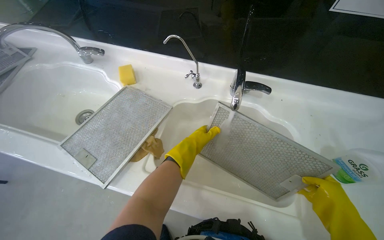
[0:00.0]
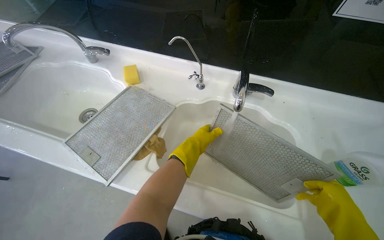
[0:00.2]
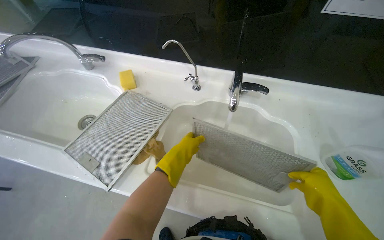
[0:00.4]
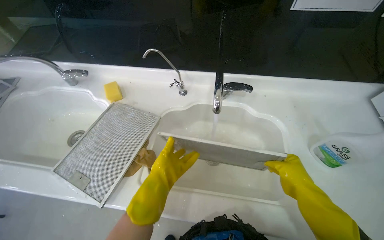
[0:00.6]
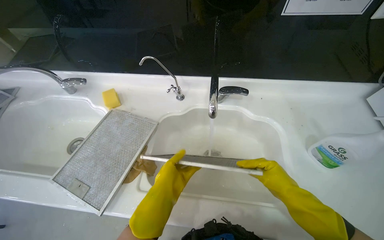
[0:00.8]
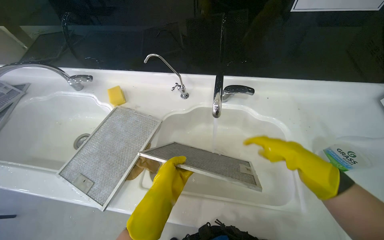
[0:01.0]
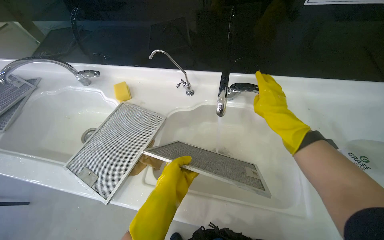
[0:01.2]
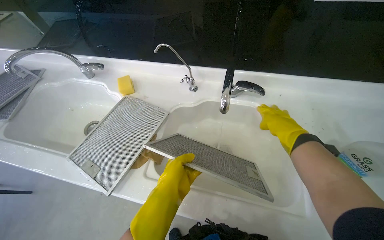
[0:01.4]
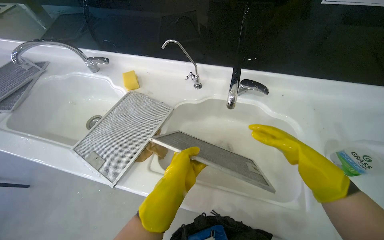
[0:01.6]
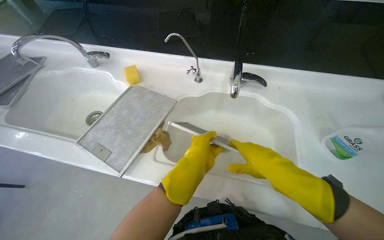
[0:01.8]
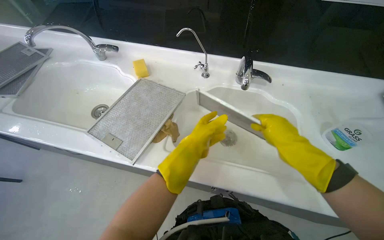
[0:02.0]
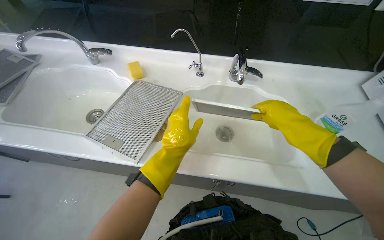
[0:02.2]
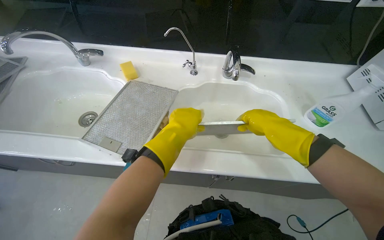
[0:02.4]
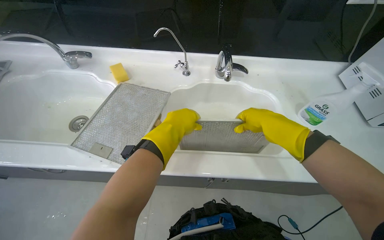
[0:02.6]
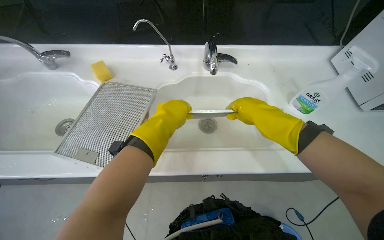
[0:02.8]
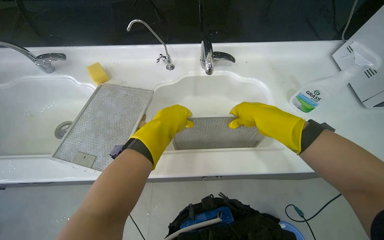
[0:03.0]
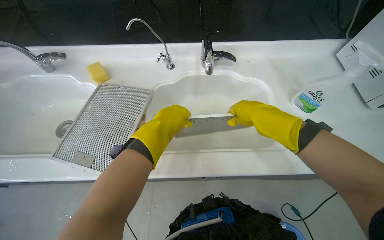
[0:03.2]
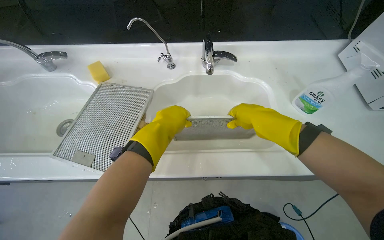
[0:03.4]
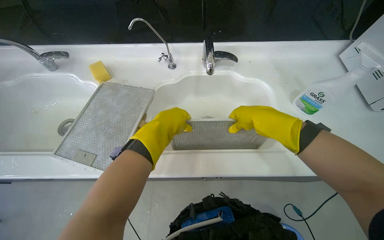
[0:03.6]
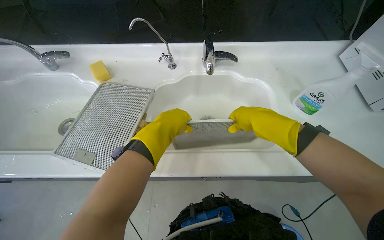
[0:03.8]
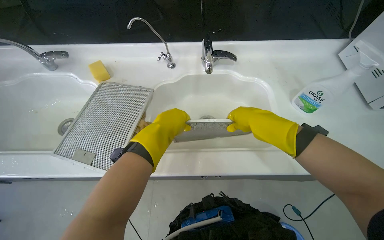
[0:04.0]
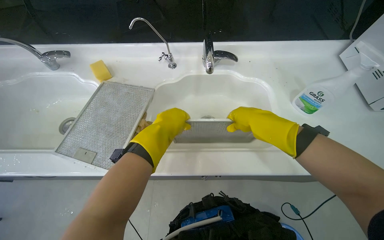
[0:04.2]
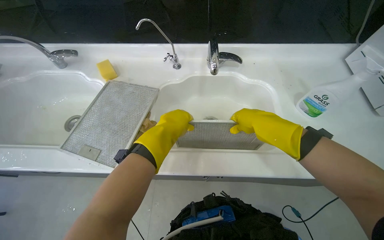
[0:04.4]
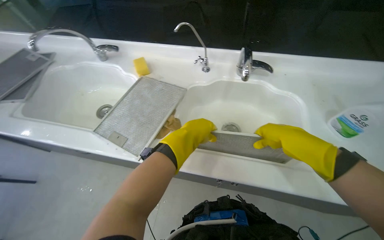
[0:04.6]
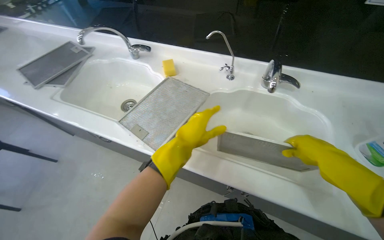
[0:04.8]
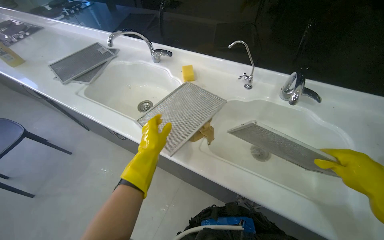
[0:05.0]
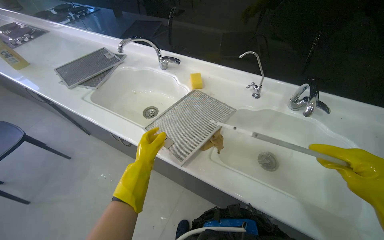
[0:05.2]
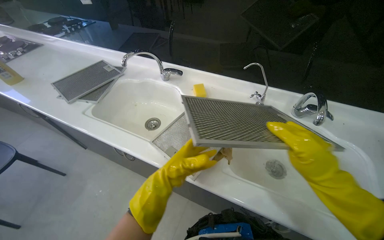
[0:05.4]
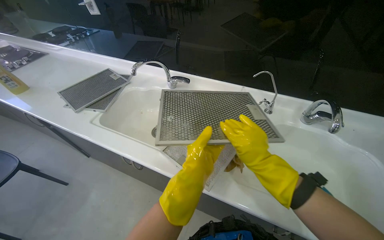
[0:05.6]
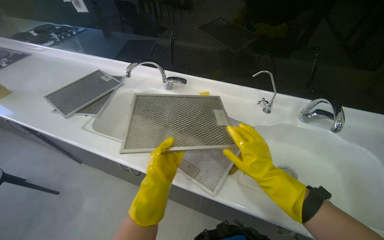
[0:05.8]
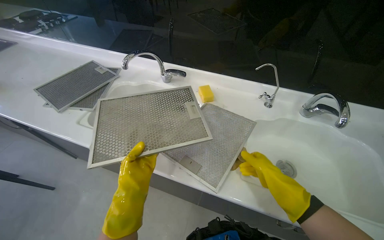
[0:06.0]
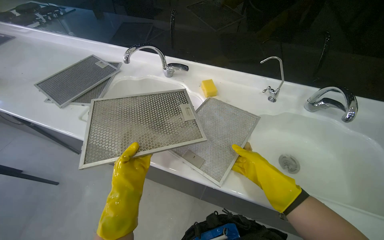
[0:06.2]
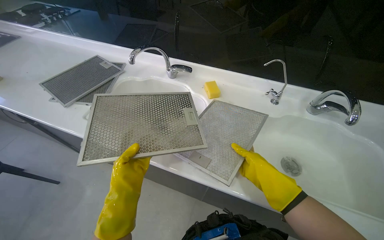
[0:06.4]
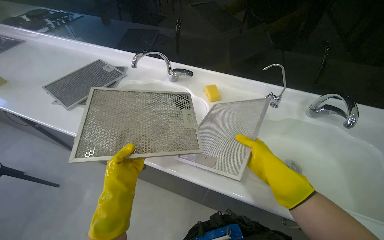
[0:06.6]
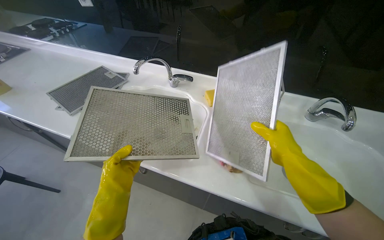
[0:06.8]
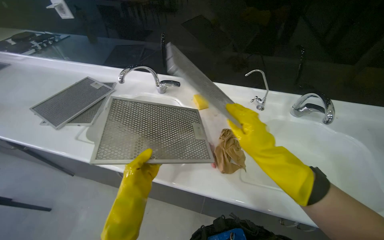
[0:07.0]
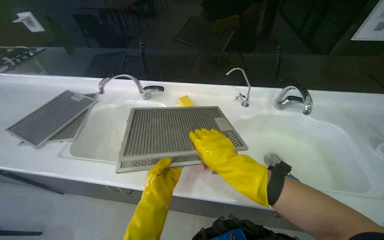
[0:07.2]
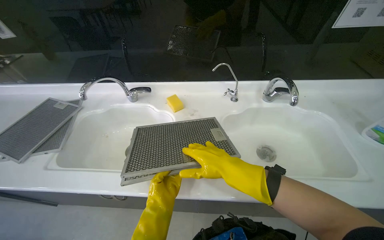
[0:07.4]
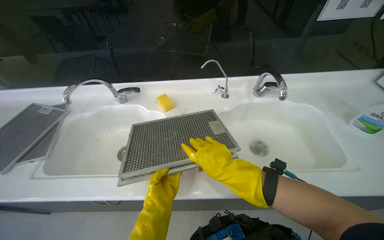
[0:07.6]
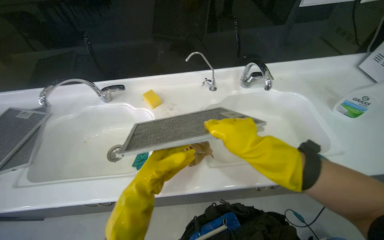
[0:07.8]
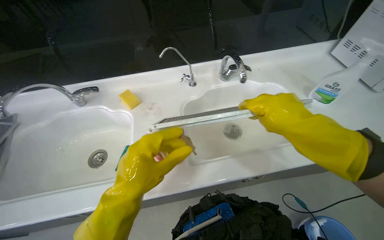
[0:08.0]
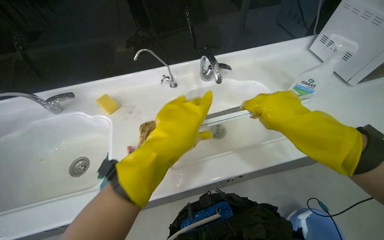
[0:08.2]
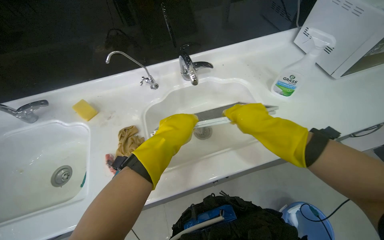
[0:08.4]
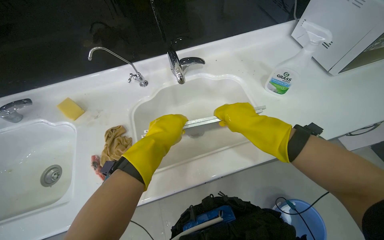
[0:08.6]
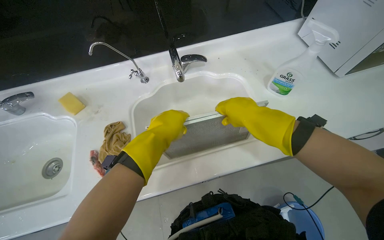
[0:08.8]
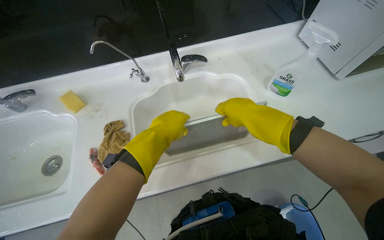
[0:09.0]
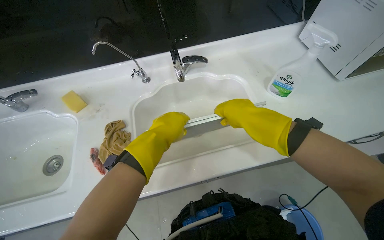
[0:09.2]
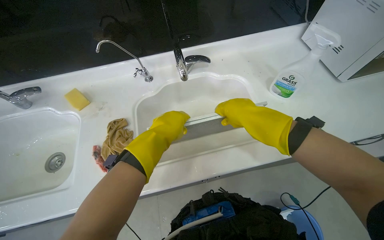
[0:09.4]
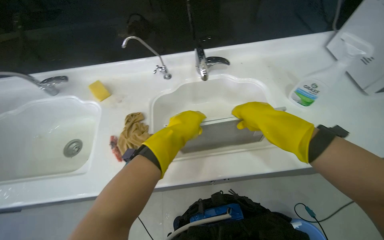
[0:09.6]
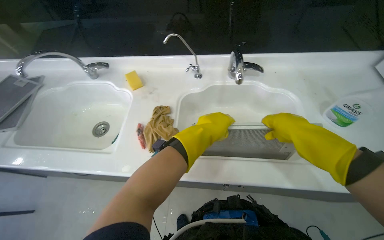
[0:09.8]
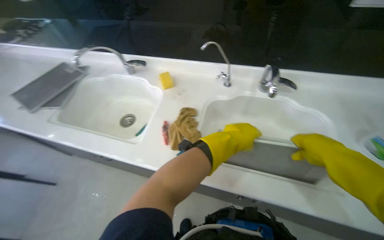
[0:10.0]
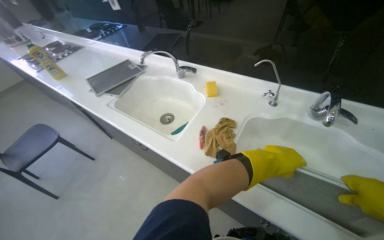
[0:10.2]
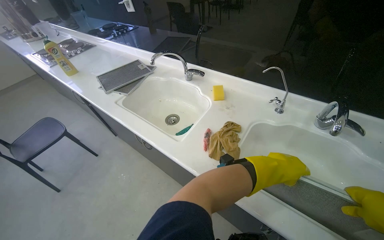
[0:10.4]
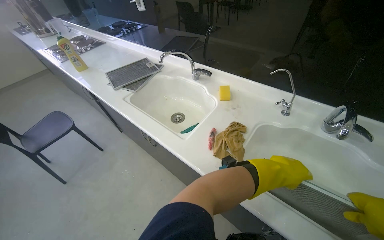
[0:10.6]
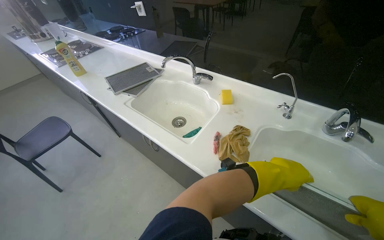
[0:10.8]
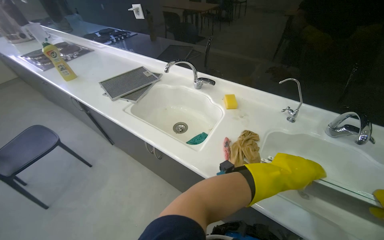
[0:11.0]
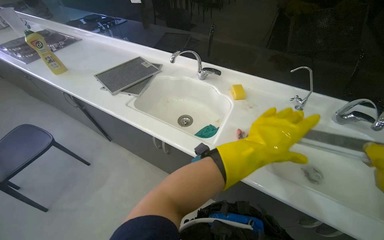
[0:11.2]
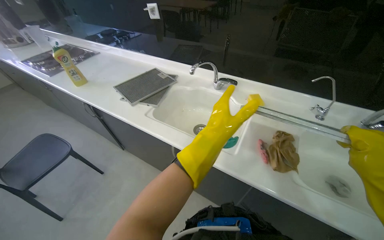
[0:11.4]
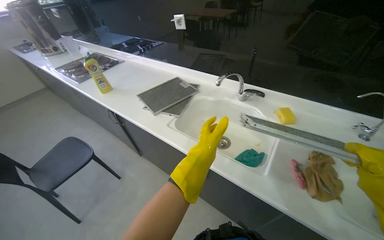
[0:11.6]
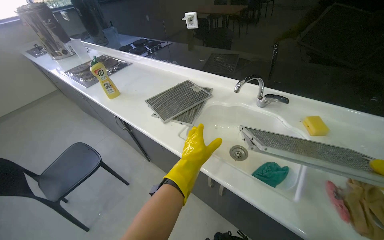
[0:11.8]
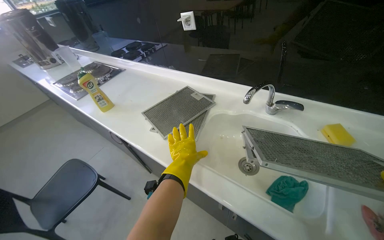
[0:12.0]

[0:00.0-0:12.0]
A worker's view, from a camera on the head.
Job: cleaning kitchen.
The whole recording: Cleaning range hood filters. The worker rinses and scrubs the range hood filters in the sink.
0:00.0 to 0:01.6: The left hand moves nearer to the camera, about 15 cm; the right hand is displaced up the picture and farther from the camera by roughly 15 cm.
0:01.6 to 0:03.0: The head turns to the right by roughly 15 degrees. The left hand travels up the picture by roughly 10 cm, while the right hand moves nearer to the camera and to the left, approximately 20 cm.
0:03.0 to 0:04.4: The hands work in one place, with small movements.
0:06.0 to 0:07.6: The right hand travels nearer to the camera and to the left by roughly 15 cm. Meanwhile the left hand heads farther from the camera, covering roughly 10 cm.
0:07.6 to 0:09.0: The left hand is displaced up the picture and to the right by roughly 50 cm. The right hand moves to the right and up the picture, approximately 40 cm.
0:09.0 to 0:10.4: The wearer looks roughly 50 degrees further to the left.
0:10.4 to 0:12.0: The head travels roughly 60 cm.

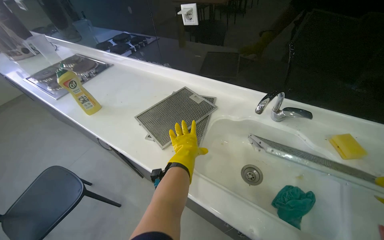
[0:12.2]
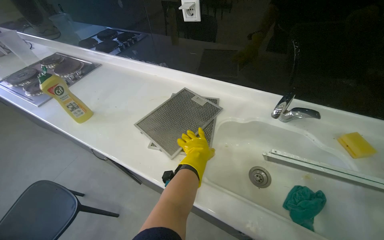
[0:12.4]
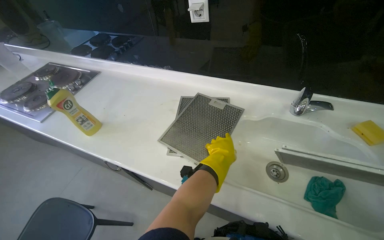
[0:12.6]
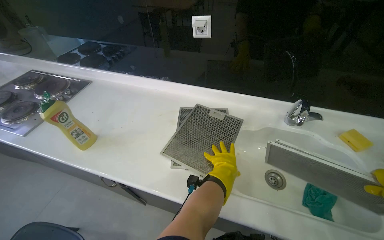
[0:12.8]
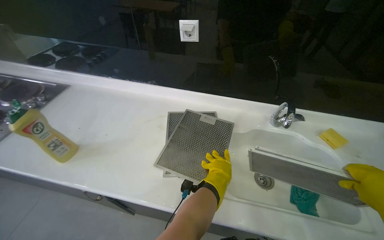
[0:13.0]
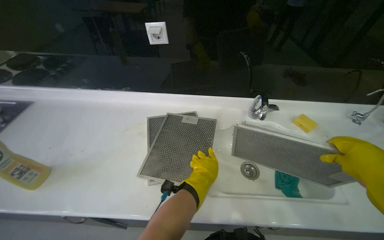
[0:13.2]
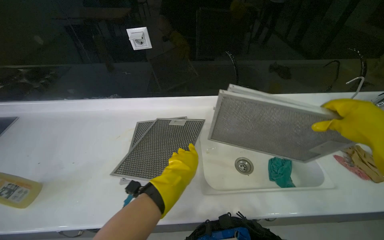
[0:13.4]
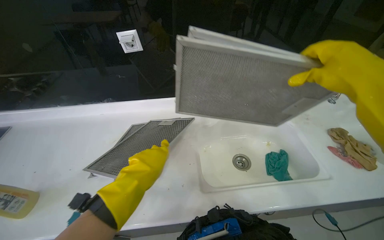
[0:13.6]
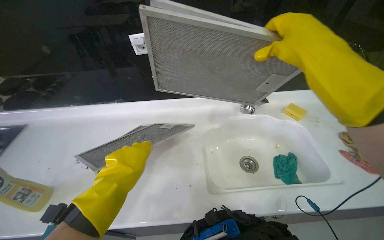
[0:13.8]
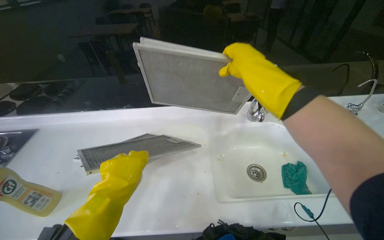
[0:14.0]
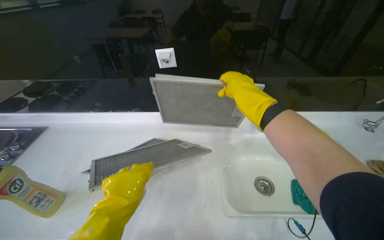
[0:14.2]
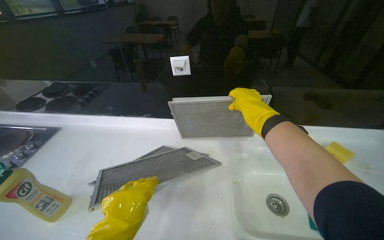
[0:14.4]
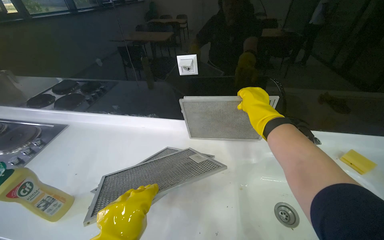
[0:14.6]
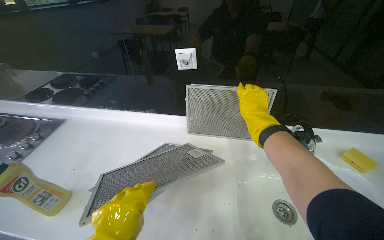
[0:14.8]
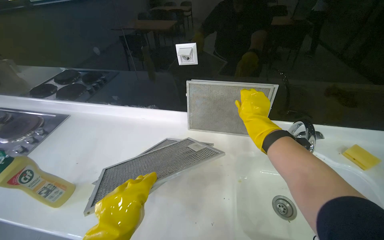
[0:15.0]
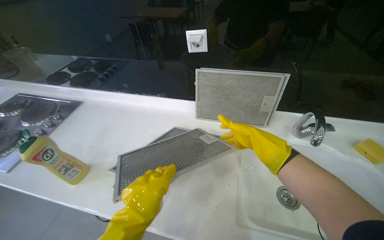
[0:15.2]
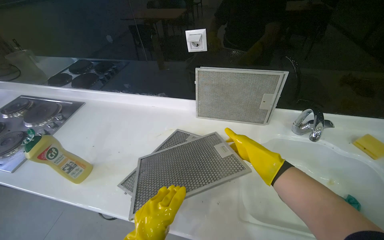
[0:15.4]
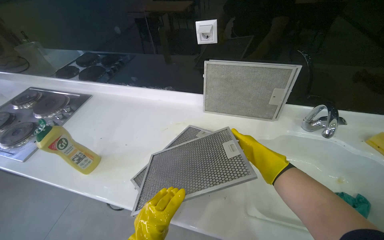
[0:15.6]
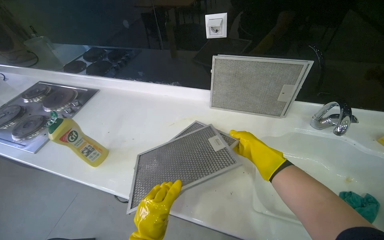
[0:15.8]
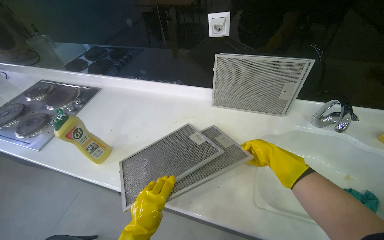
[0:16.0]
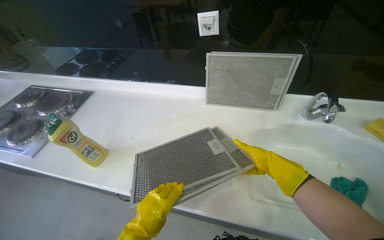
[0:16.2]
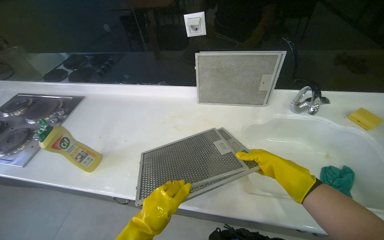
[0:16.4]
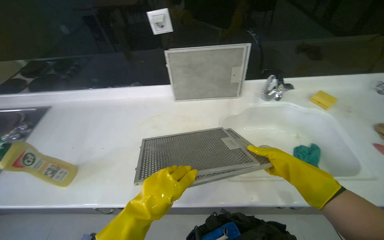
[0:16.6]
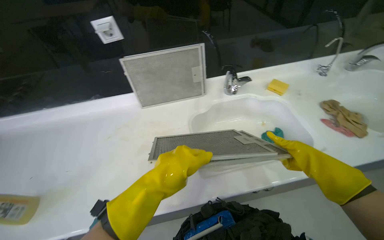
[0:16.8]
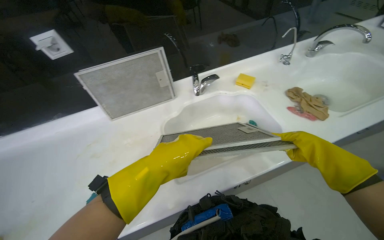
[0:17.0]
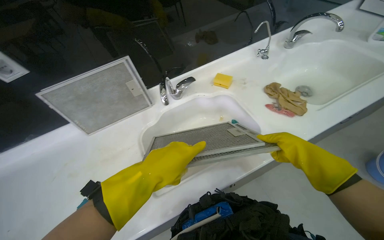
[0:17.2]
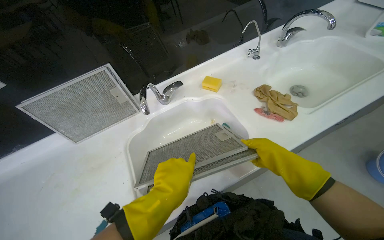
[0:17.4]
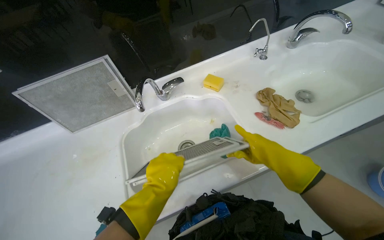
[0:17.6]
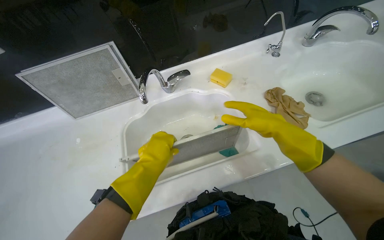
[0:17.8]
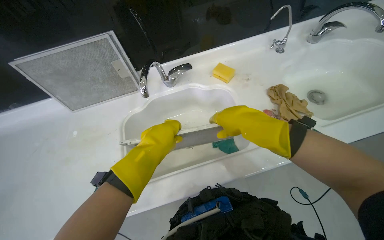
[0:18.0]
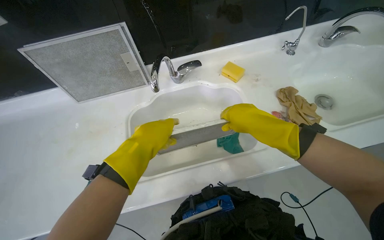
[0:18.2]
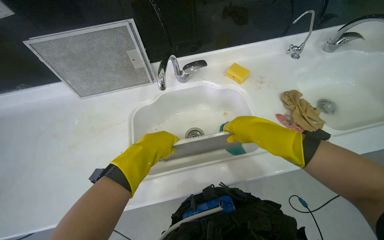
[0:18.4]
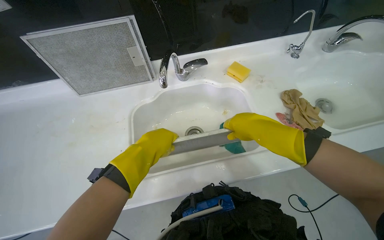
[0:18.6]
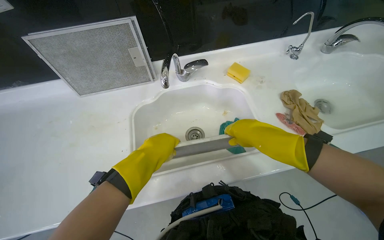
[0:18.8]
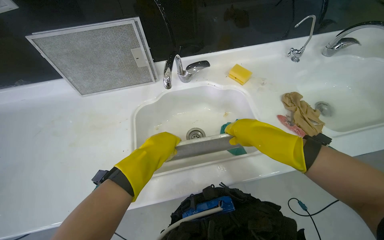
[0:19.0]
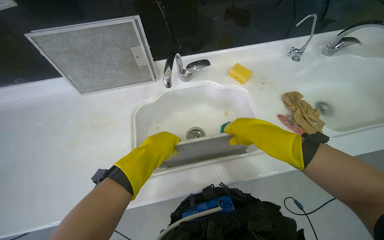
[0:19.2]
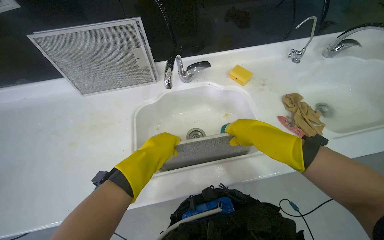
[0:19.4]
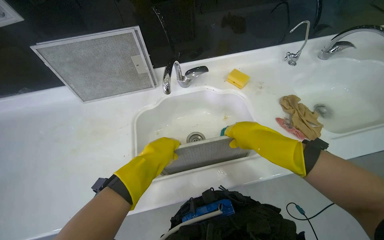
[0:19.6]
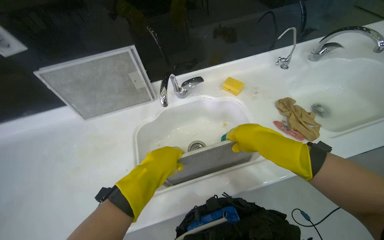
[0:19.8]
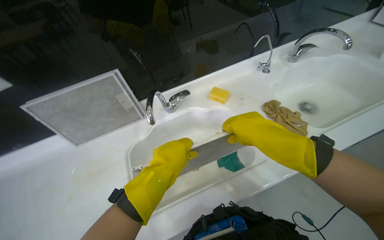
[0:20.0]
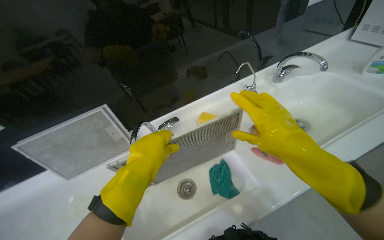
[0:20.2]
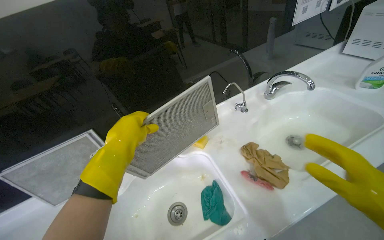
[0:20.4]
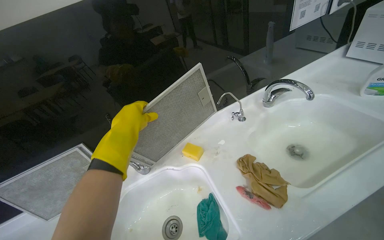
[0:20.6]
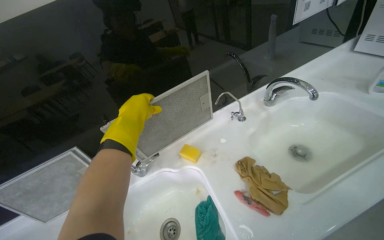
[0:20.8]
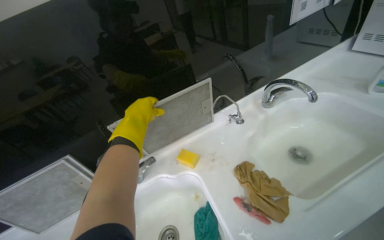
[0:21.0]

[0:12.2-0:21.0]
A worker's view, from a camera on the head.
Job: cleaning kitchen.
The whole recording: Cleaning range hood filters. The worker rinses and scrubs the range hood filters in the sink.
0:12.2 to 0:13.6: The head rotates roughly 35 degrees to the right. The left hand goes some 20 cm to the left.
0:13.6 to 0:15.2: The wearer looks roughly 20 degrees further to the left.
0:15.2 to 0:16.6: The right hand moves down the picture and nearer to the camera, approximately 30 cm.
0:16.6 to 0:18.0: The wearer moves approximately 40 cm.
0:18.0 to 0:19.6: The hands make small movements and keep their place.
0:19.6 to 0:21.0: The camera pitches upward, by approximately 20 degrees. The left hand moves up the picture, about 50 cm.
